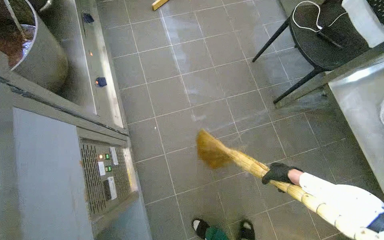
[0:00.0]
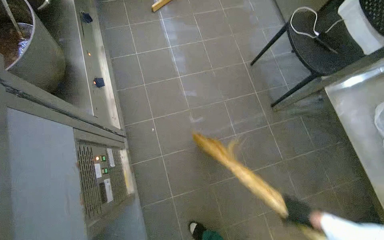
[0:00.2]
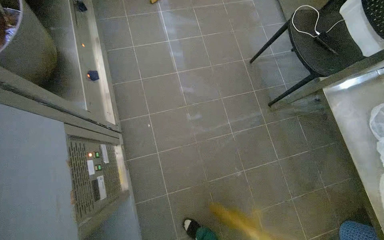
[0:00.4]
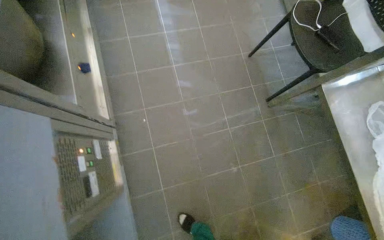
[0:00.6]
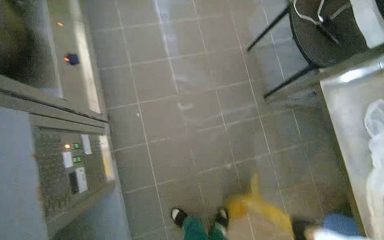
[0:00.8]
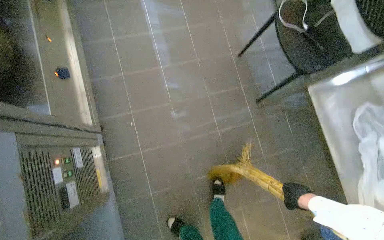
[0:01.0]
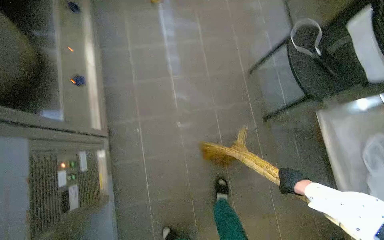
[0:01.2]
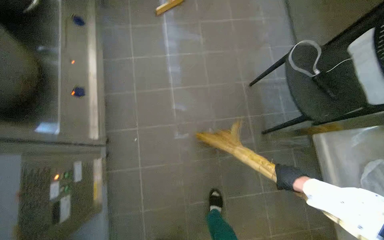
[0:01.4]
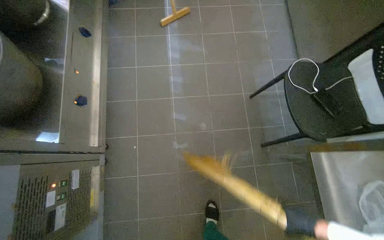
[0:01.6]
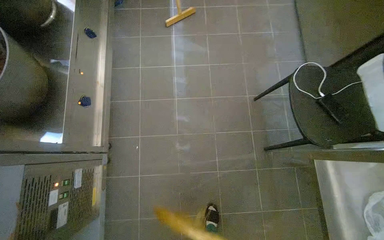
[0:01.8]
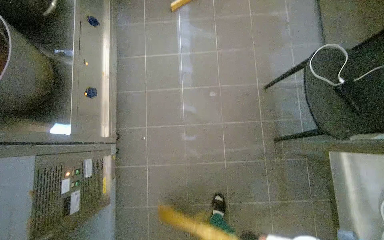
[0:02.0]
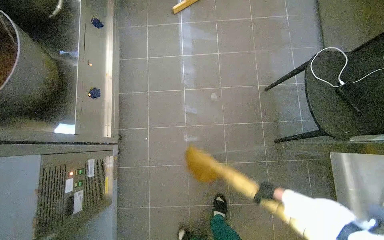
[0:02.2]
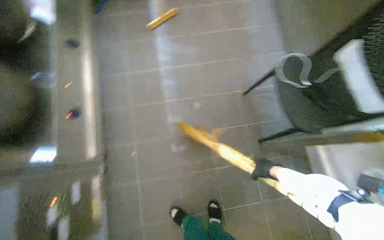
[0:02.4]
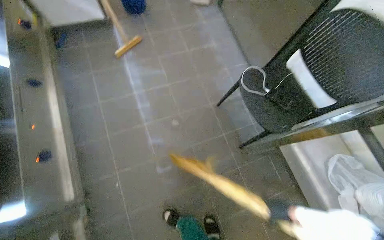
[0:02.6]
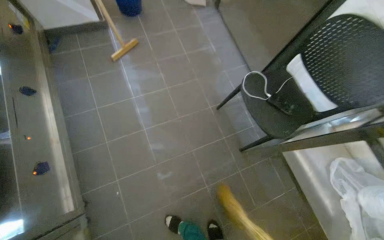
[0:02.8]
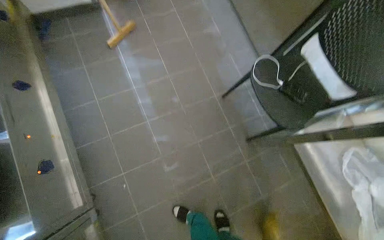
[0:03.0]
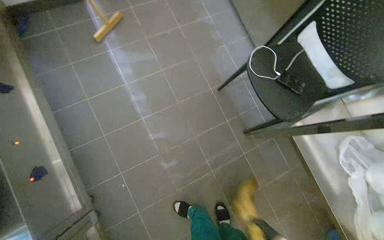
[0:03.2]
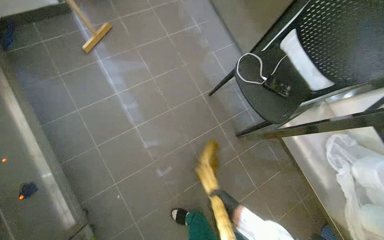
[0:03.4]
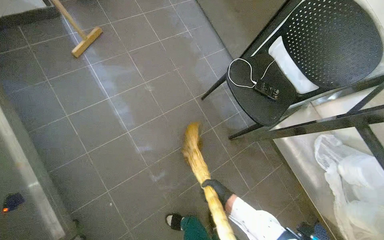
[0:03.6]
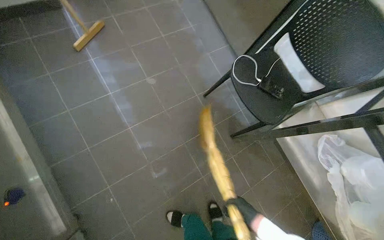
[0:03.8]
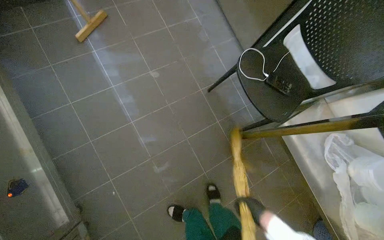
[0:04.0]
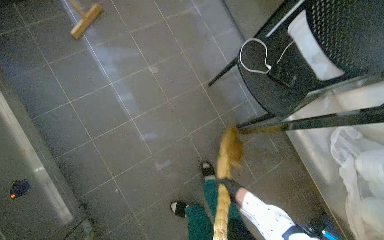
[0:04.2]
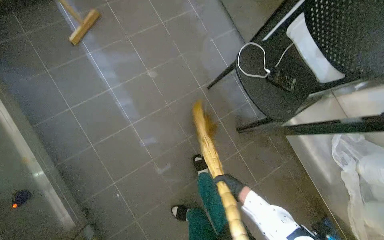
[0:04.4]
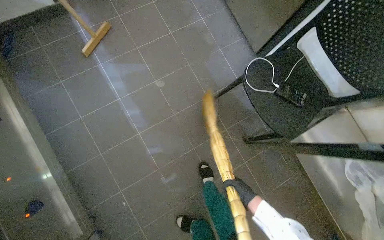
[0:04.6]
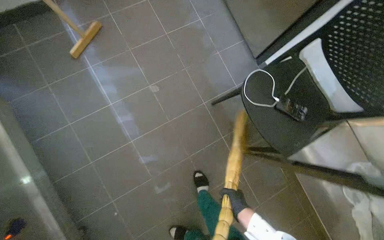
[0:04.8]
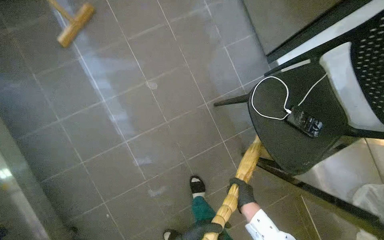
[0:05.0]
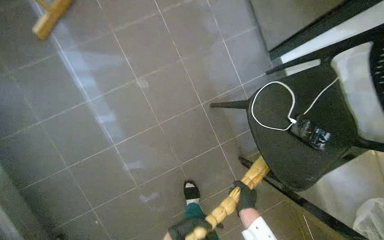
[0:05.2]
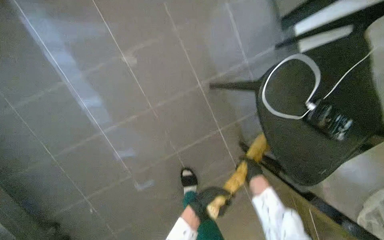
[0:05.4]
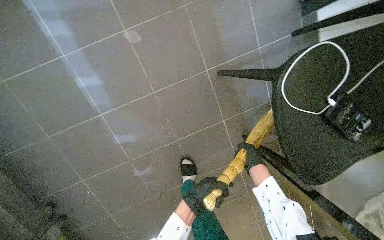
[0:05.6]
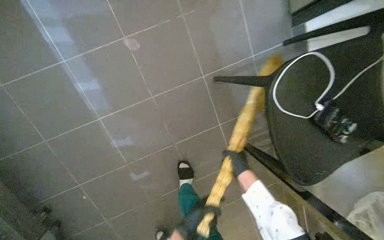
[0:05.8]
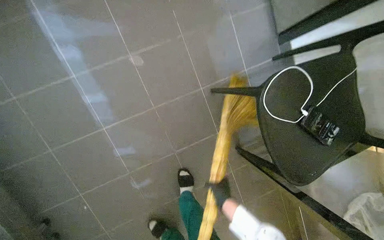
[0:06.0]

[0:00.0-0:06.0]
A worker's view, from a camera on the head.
Job: sweeping floor.
The whole recording: Sweeping kitchen floor. The worker sweeps the kitchen floor with a broom and dustpan.
0:04.4 to 0:06.0: The head travels approximately 40 cm. The camera pitches downward, by about 15 degrees.

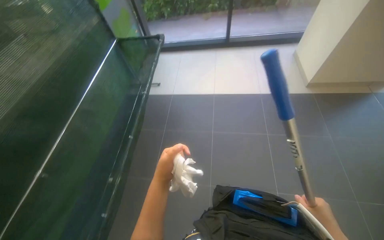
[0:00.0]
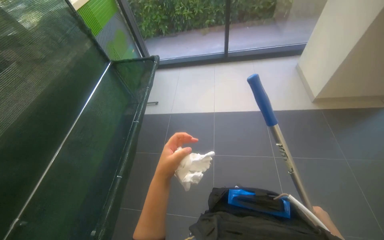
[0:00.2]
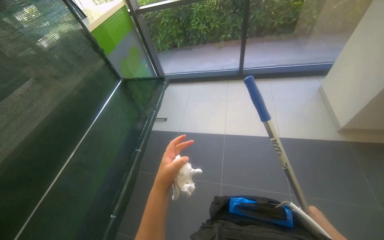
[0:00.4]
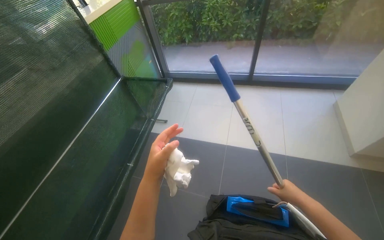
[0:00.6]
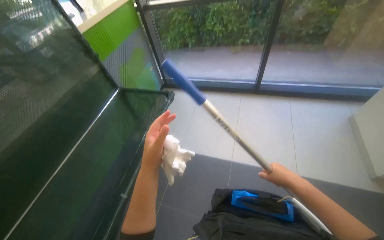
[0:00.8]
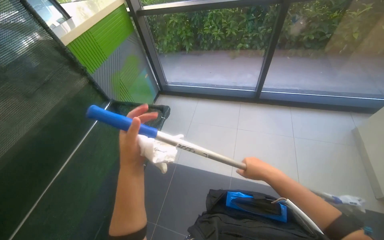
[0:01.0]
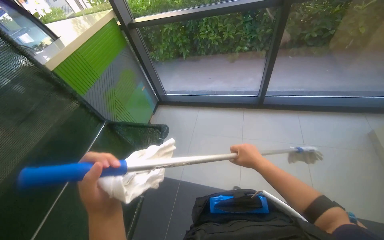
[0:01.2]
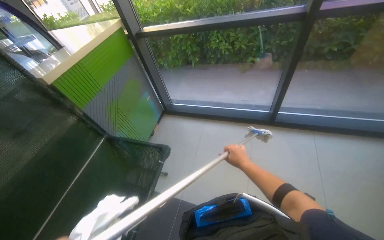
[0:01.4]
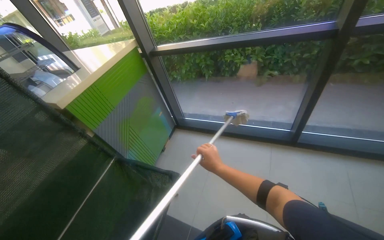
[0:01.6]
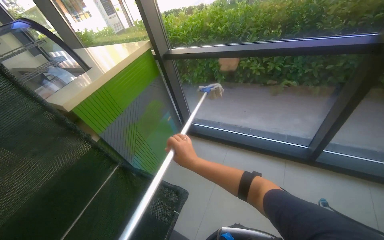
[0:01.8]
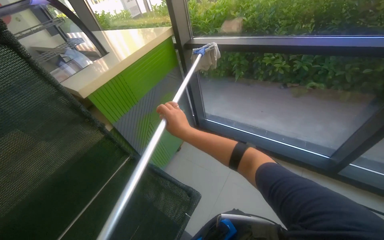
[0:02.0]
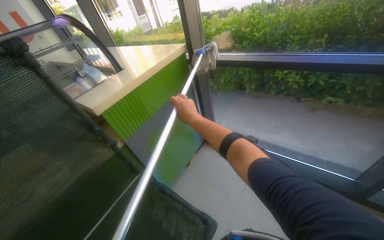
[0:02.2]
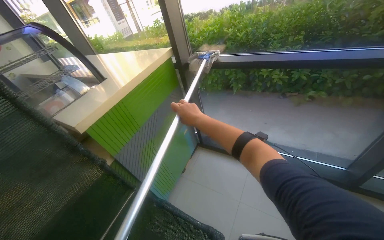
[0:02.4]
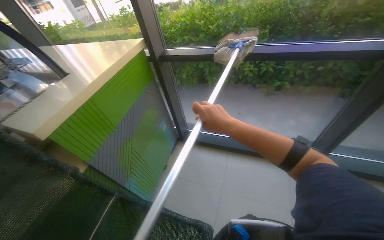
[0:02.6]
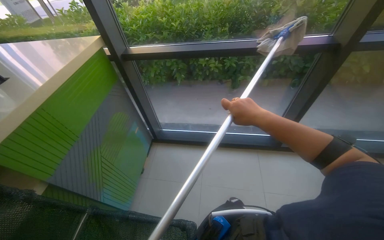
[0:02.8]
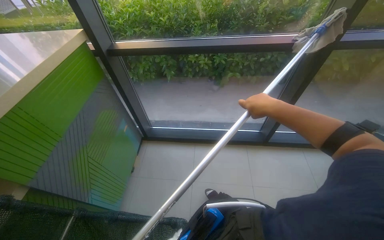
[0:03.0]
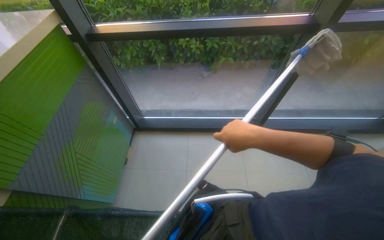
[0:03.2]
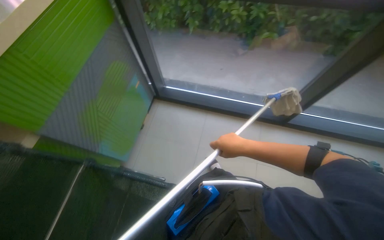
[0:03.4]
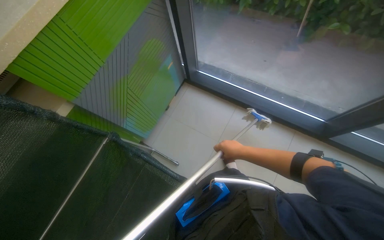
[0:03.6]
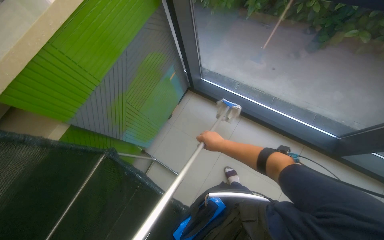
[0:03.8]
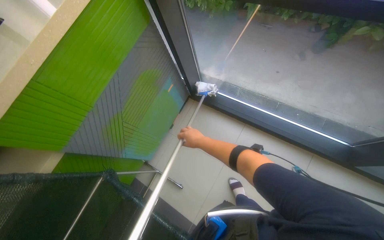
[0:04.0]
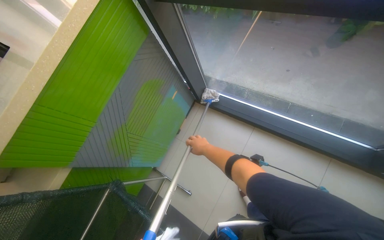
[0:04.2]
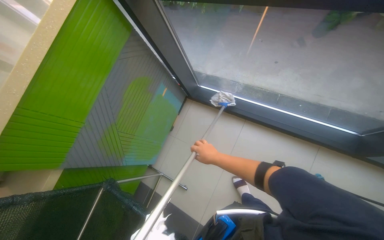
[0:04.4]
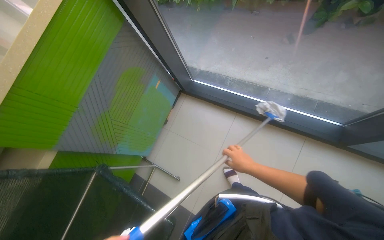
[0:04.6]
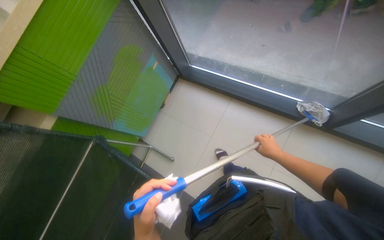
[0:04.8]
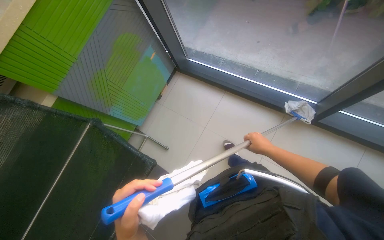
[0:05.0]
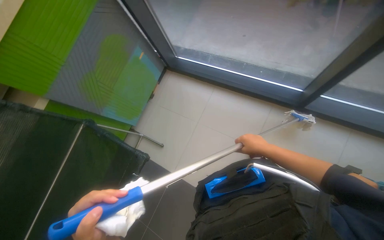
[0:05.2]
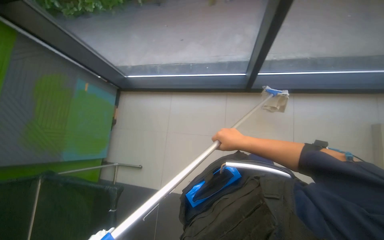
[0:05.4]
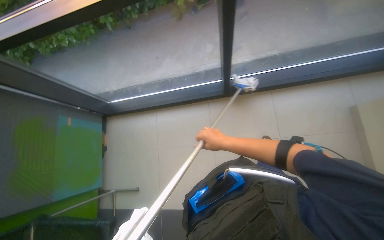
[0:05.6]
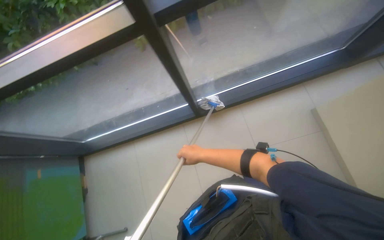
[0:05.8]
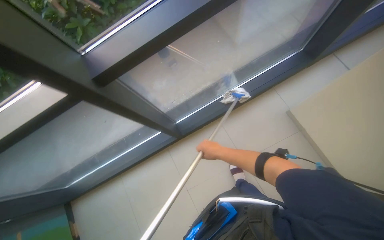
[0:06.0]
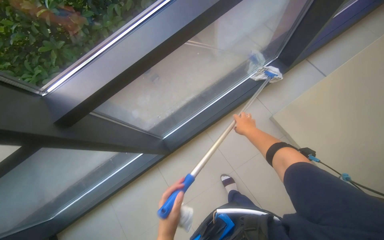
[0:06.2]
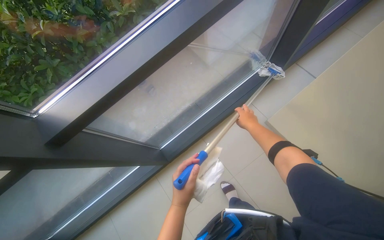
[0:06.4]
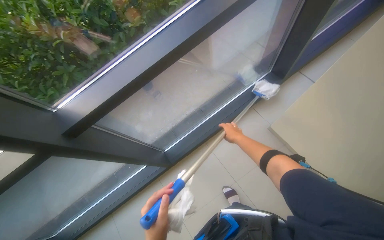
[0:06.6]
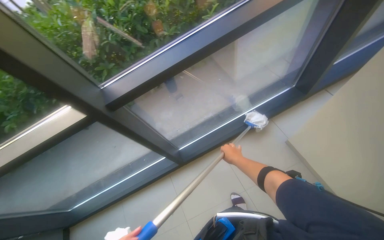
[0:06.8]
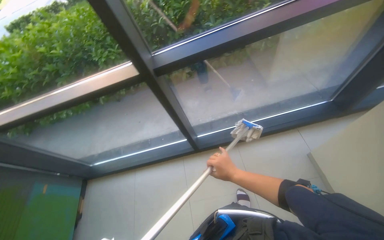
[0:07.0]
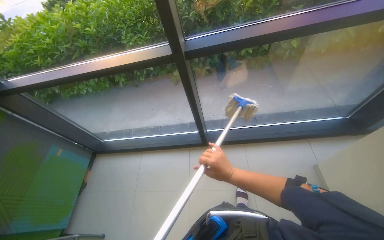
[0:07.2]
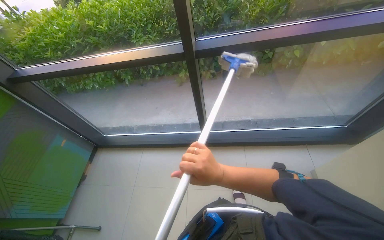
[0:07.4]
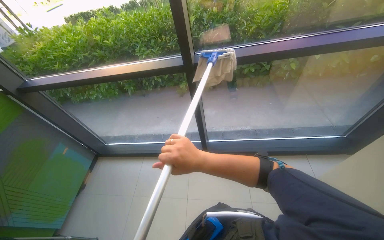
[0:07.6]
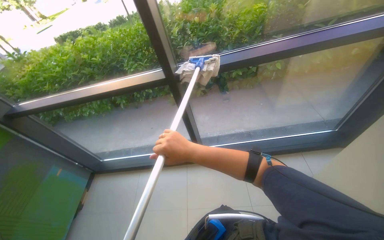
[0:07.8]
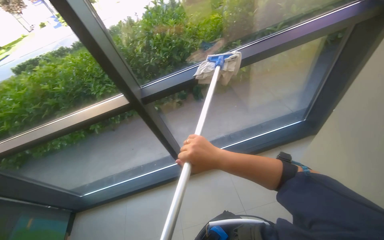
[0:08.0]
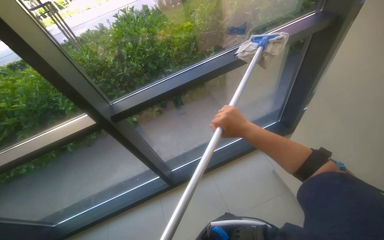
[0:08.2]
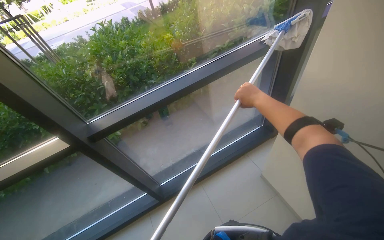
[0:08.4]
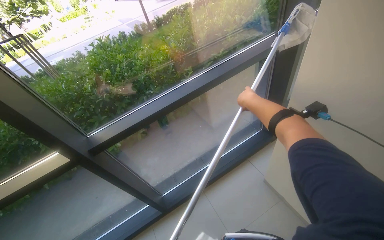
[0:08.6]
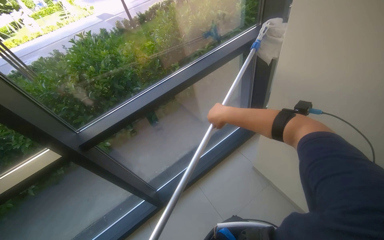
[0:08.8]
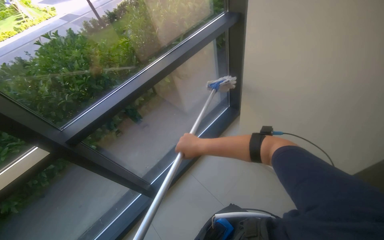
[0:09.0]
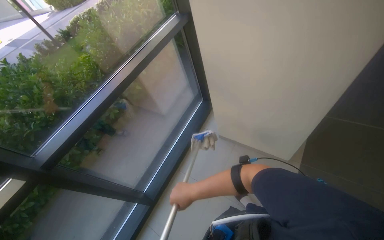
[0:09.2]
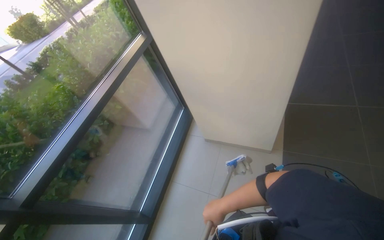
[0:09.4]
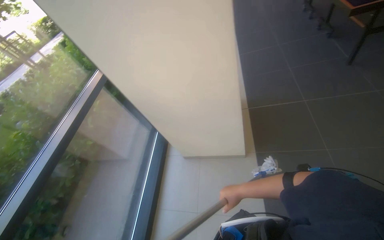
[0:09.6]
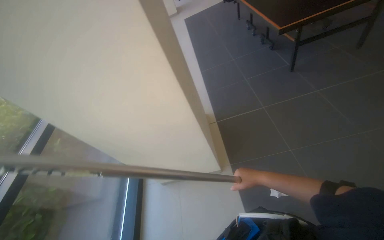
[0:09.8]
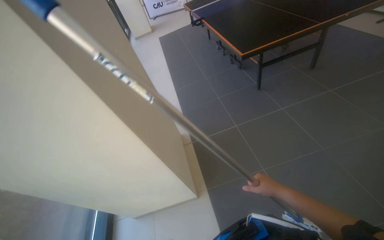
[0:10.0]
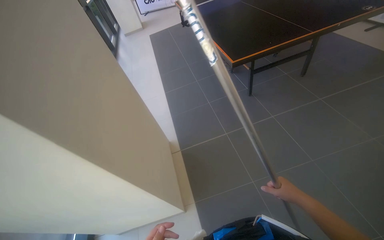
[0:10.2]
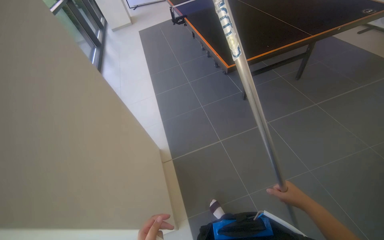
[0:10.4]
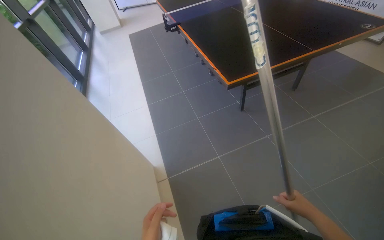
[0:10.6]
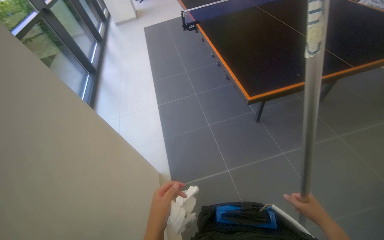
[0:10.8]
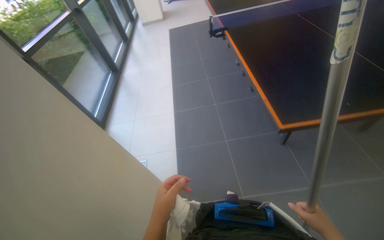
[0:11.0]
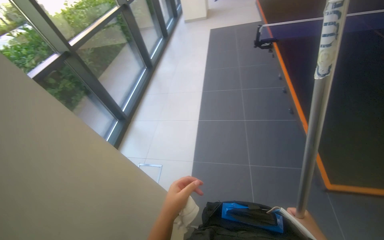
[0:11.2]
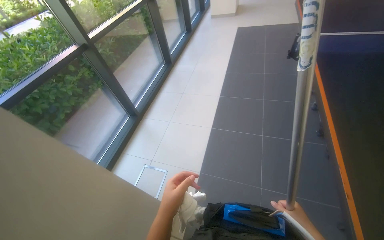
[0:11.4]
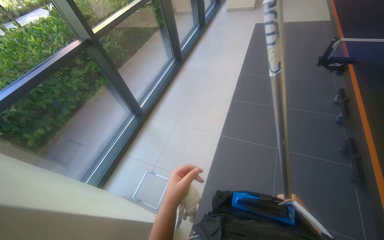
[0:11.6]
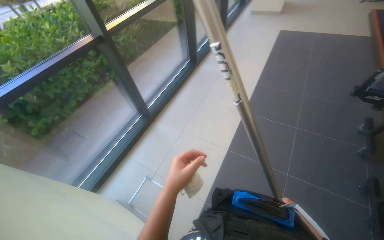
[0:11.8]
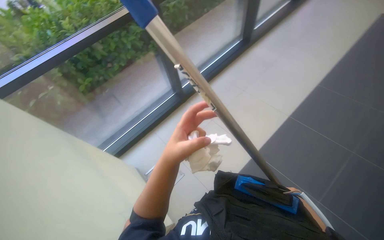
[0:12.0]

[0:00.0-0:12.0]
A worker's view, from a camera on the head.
Job: cleaning windows.
The whole recording: Cleaning glass windows with mop. The worker cleans the glass windows using a mop on a long pole.
0:00.0 to 0:01.6: The camera travels about 1.5 m.
0:01.6 to 0:03.0: The view pans to the right by about 20 degrees.
0:03.0 to 0:04.4: The camera is carried approximately 50 cm. The wearer's head swings some 25 degrees to the left. The wearer looks approximately 25 degrees further downward.
0:04.4 to 0:06.0: The camera travels roughly 60 cm. The head rotates roughly 45 degrees to the right.
0:06.0 to 0:07.6: The camera travels about 50 cm. The head turns to the left by roughly 35 degrees. The camera pitches upward, by approximately 15 degrees.
0:07.6 to 0:09.0: The wearer's head swings approximately 45 degrees to the right.
0:09.0 to 0:10.4: The camera is carried about 90 cm. The wearer looks about 60 degrees further to the right. The view tilts about 20 degrees upward.
0:10.4 to 0:12.0: The head travels roughly 1.5 m. The wearer's head swings roughly 65 degrees to the left. The view tilts about 15 degrees downward.

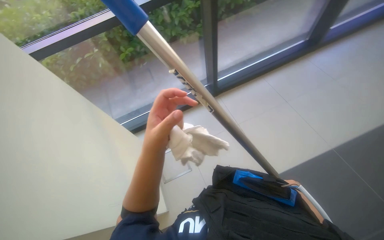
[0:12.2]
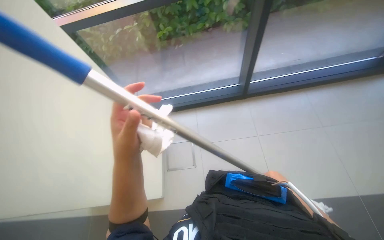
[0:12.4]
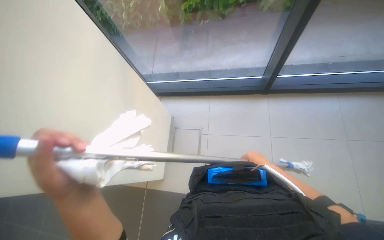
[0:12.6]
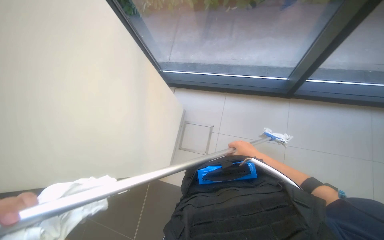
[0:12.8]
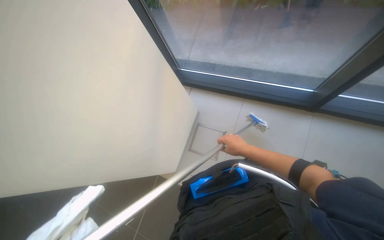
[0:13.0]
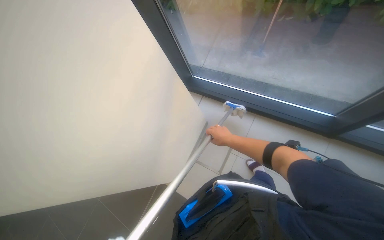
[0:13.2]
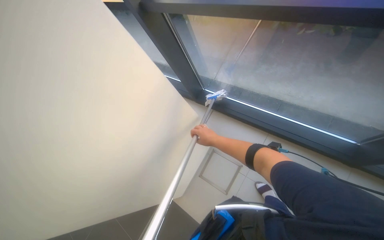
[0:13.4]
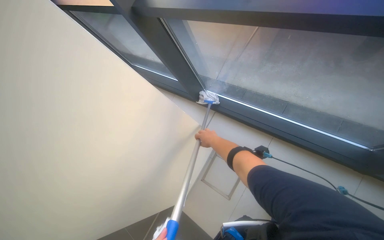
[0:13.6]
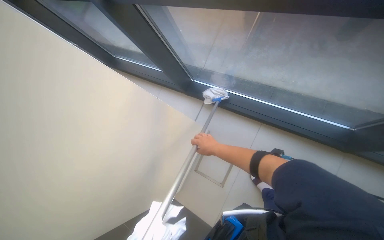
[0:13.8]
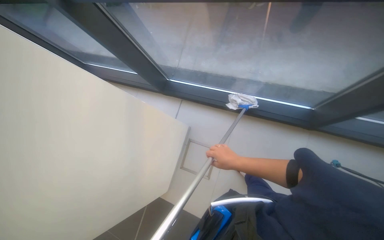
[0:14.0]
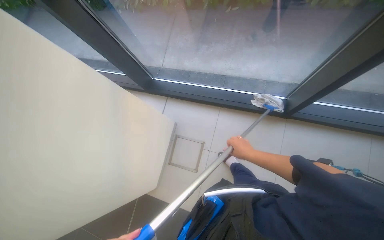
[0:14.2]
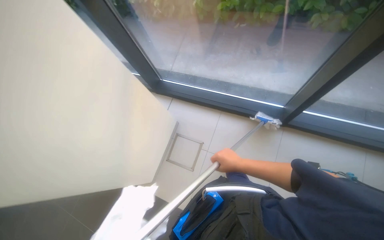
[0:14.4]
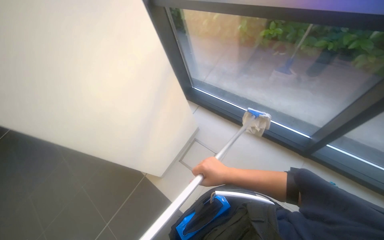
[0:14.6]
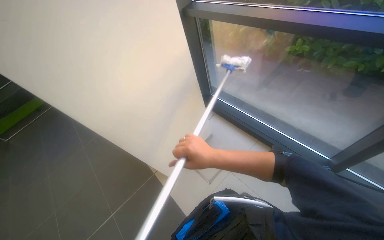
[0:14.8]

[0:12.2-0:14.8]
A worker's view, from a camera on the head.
Job: cleaning windows.
The whole recording: Cleaning glass windows with mop. The worker cleans the glass windows using a mop on a long pole.
0:12.2 to 0:13.4: The wearer moves roughly 50 cm. The head rotates about 60 degrees to the left.
0:13.4 to 0:14.8: The head travels some 40 cm. The camera pitches upward, by about 15 degrees.
